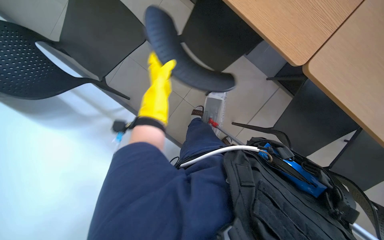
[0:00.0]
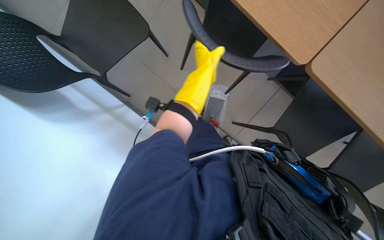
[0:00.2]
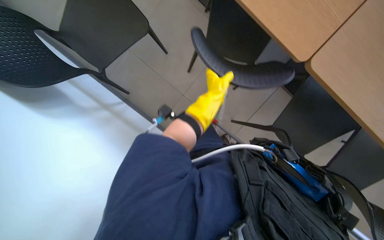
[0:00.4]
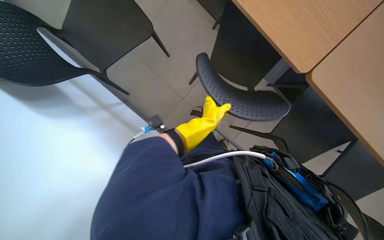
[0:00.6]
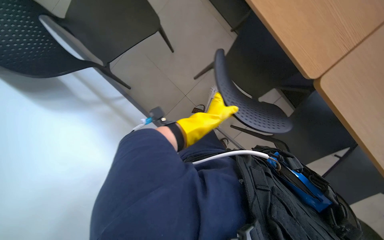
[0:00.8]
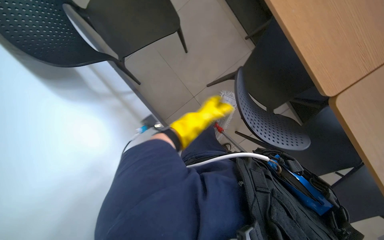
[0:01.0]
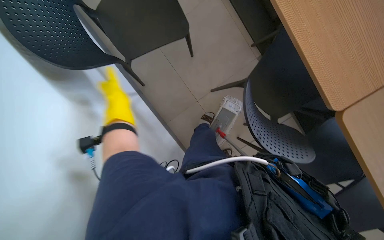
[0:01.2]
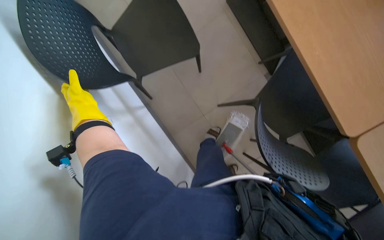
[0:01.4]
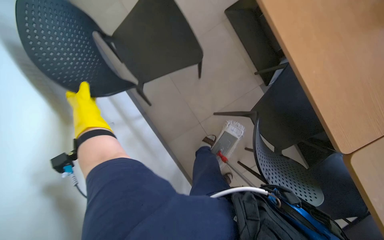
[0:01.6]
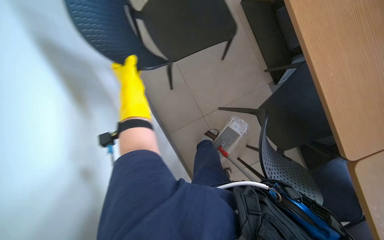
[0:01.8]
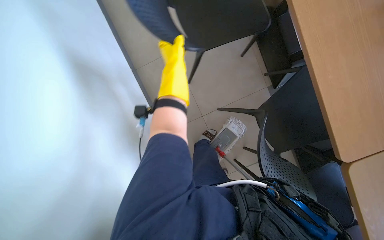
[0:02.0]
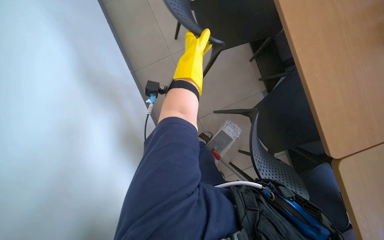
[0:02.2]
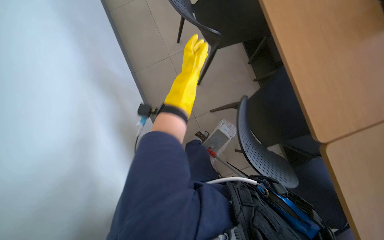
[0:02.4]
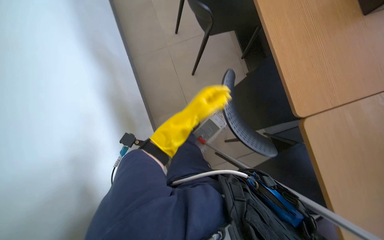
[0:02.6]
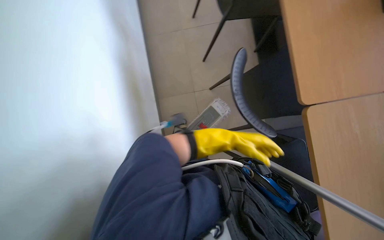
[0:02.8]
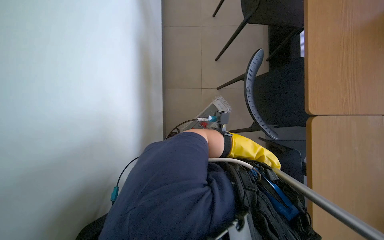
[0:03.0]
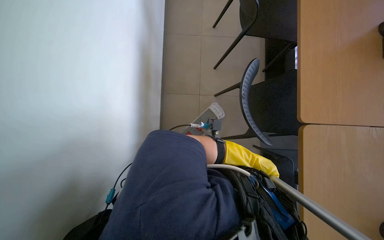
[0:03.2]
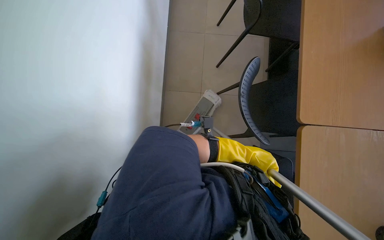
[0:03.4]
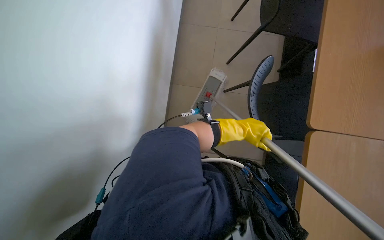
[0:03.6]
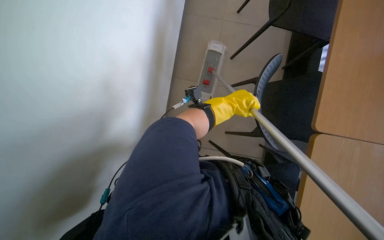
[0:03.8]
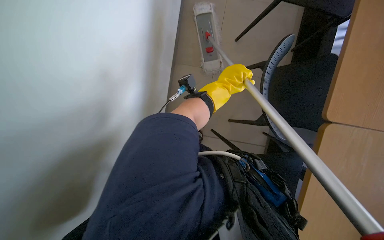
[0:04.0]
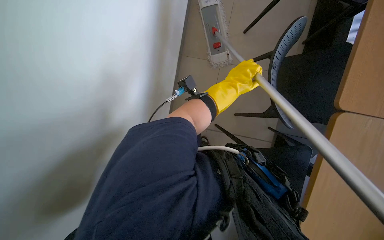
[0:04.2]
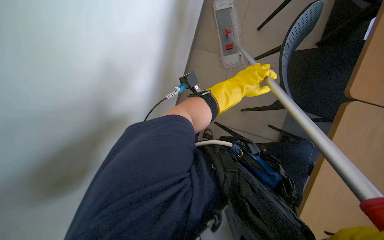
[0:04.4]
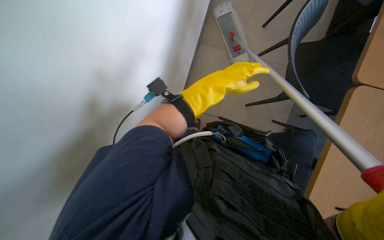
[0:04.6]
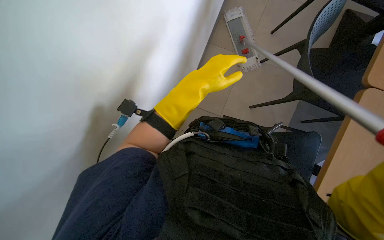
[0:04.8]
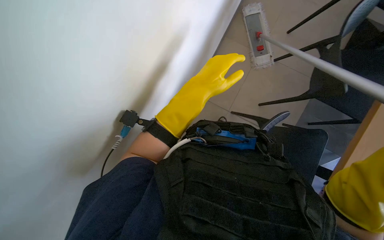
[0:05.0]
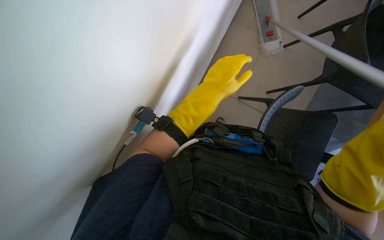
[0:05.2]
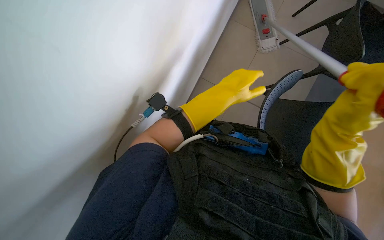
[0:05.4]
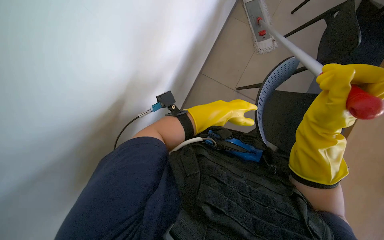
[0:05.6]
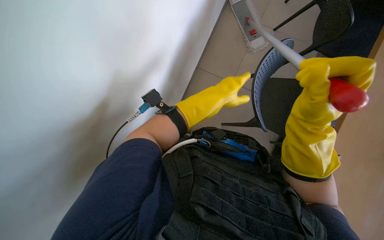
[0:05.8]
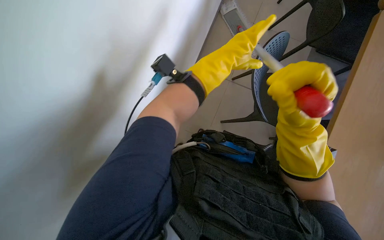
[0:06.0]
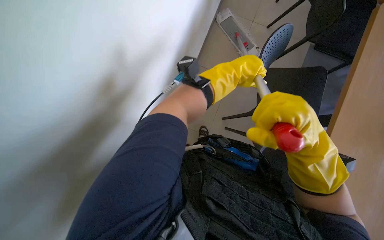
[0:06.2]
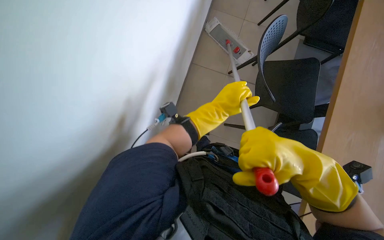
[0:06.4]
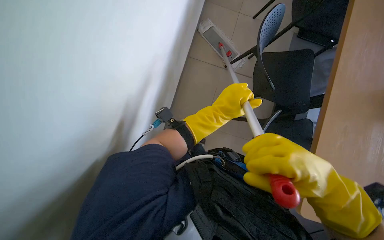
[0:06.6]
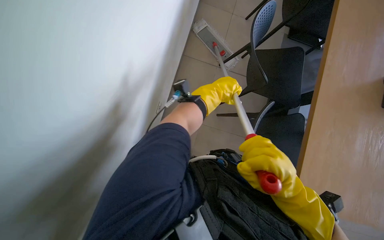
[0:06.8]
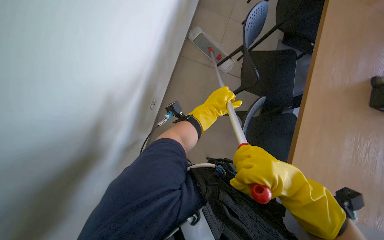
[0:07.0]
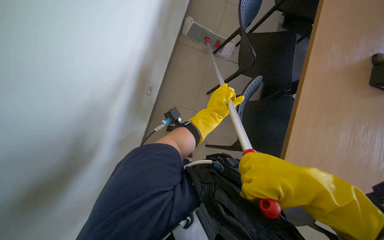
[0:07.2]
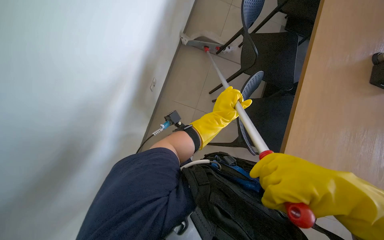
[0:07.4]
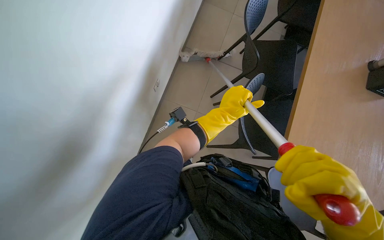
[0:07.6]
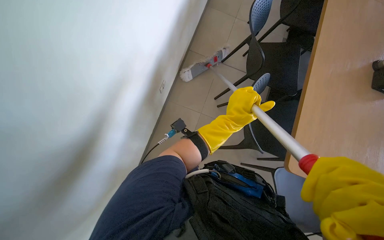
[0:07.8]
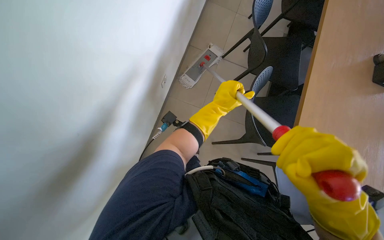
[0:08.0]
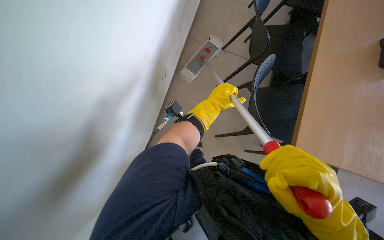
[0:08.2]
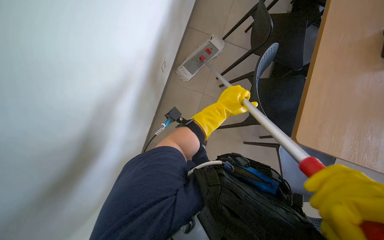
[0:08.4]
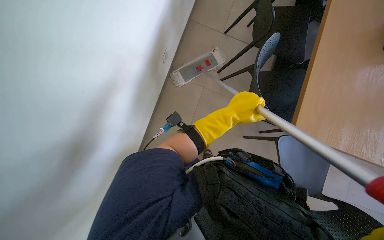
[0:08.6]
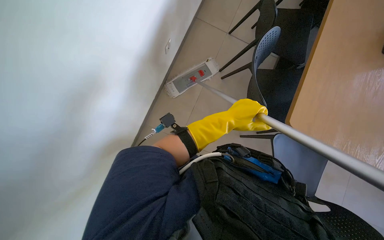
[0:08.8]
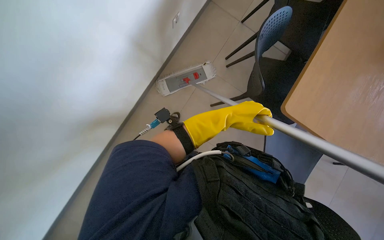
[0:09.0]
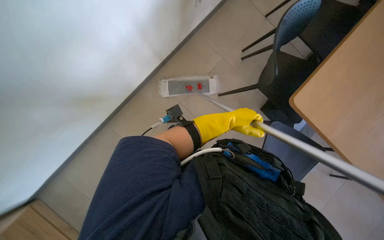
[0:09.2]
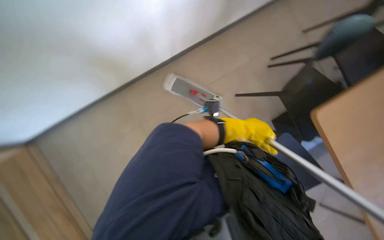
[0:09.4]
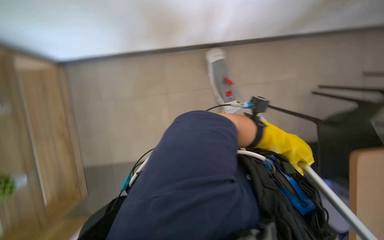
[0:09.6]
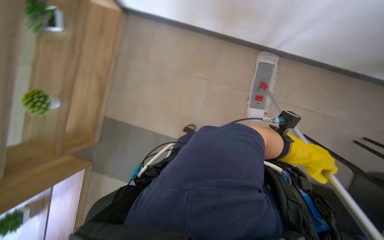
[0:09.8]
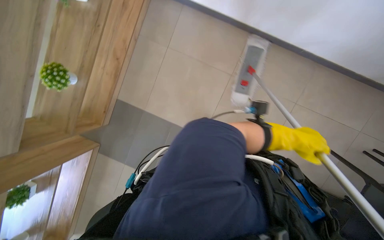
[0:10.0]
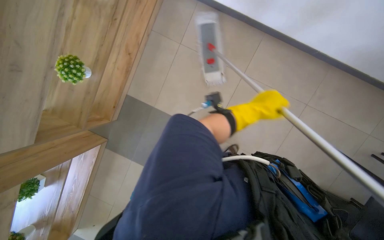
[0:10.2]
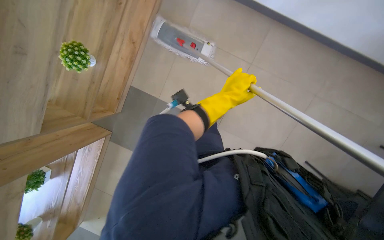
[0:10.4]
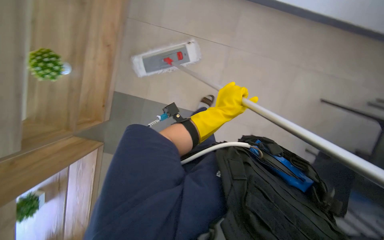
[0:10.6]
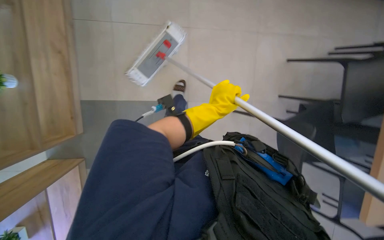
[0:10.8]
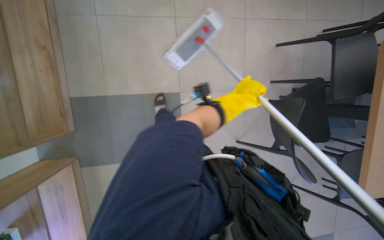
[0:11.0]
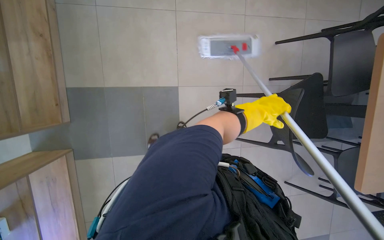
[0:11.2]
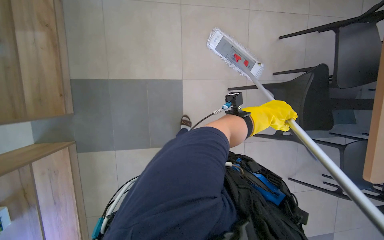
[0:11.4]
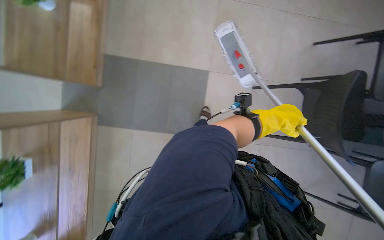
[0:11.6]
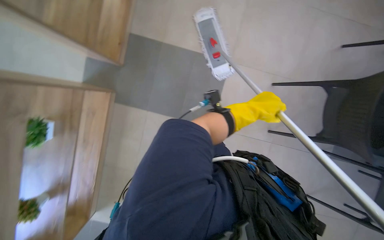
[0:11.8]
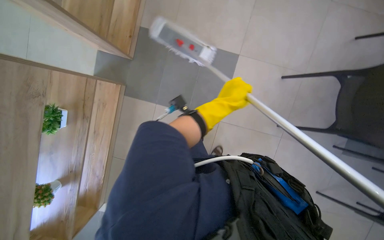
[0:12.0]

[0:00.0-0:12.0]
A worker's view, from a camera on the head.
Job: mopping floor.
The whole recording: Mopping cafeteria floor. The worker mops the cafeteria floor, moving chairs to clear the area.
0:01.6 to 0:03.0: The left hand heads to the right, down the picture and farther from the camera, covering approximately 90 cm.
0:03.0 to 0:04.4: The left hand heads nearer to the camera, up the picture and to the left, covering some 50 cm.
0:04.4 to 0:06.0: The left hand shifts approximately 10 cm nearer to the camera.
0:06.0 to 0:07.6: The right hand is displaced down the picture and nearer to the camera by roughly 25 cm. Meanwhile the left hand is displaced down the picture by approximately 15 cm.
0:09.0 to 0:10.4: The scene turns roughly 30 degrees clockwise in the picture. The left hand travels to the right and back again, some 25 cm each way.
0:10.4 to 0:12.0: The camera is carried about 80 cm.

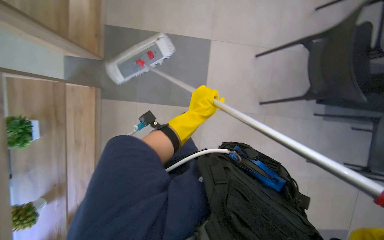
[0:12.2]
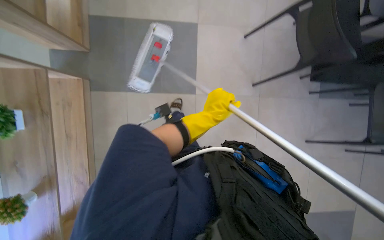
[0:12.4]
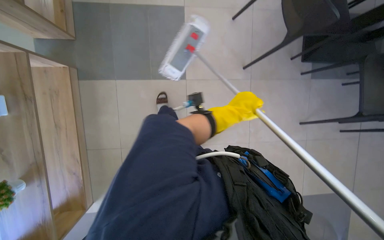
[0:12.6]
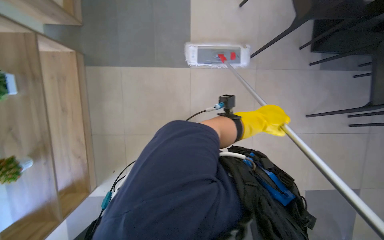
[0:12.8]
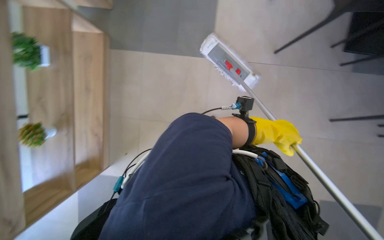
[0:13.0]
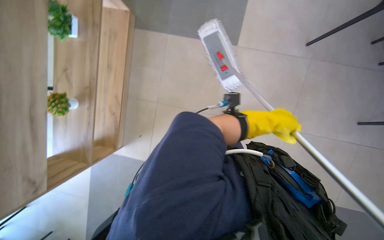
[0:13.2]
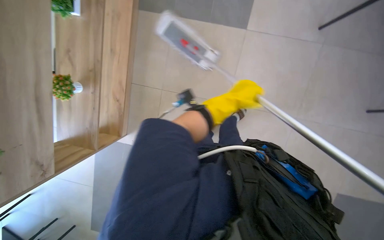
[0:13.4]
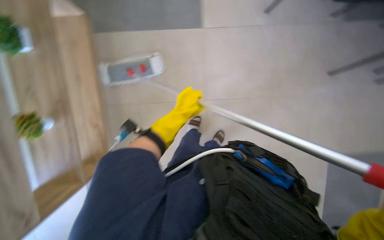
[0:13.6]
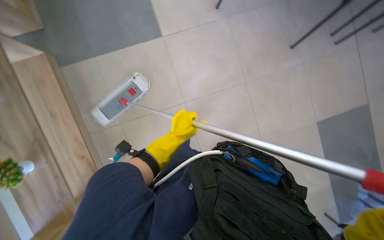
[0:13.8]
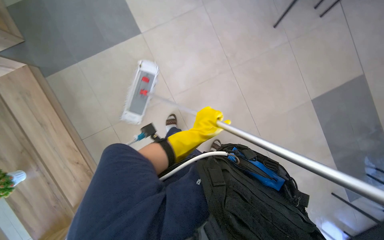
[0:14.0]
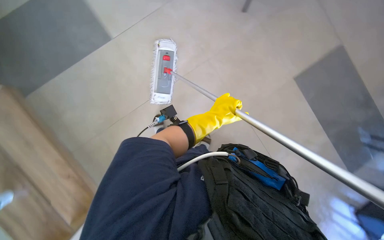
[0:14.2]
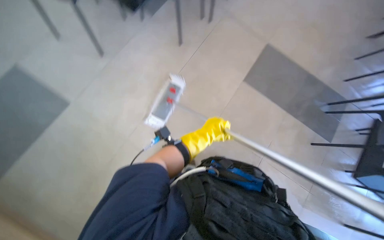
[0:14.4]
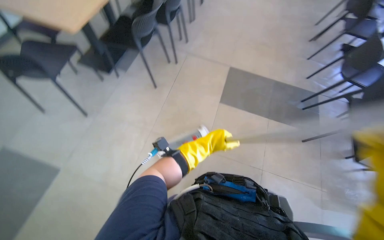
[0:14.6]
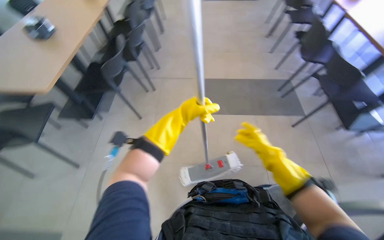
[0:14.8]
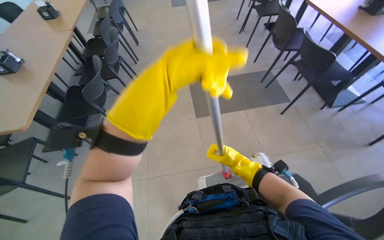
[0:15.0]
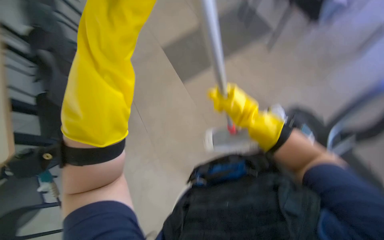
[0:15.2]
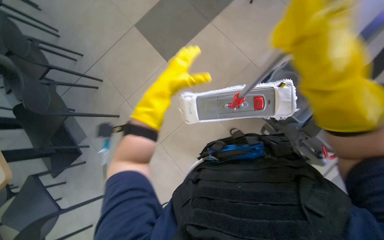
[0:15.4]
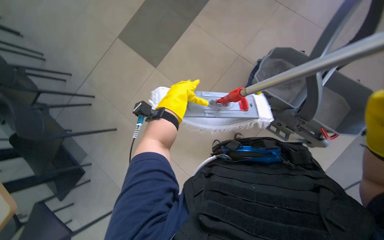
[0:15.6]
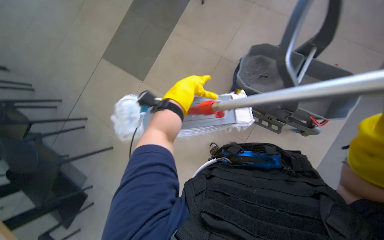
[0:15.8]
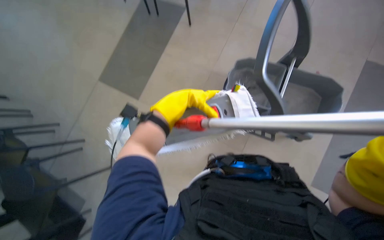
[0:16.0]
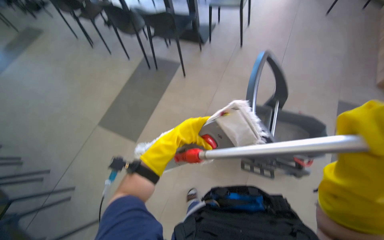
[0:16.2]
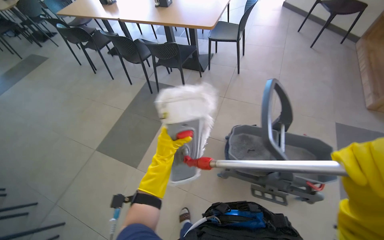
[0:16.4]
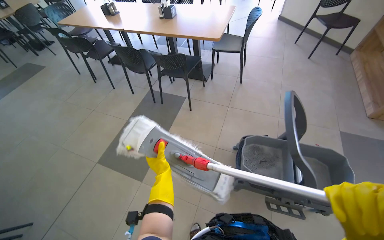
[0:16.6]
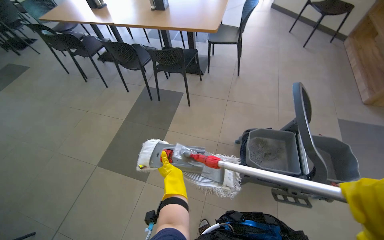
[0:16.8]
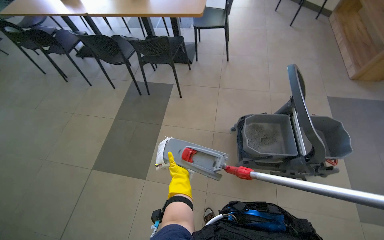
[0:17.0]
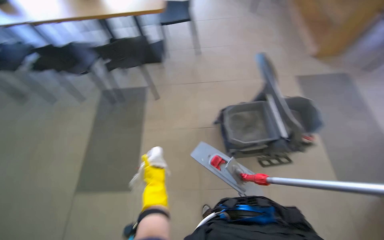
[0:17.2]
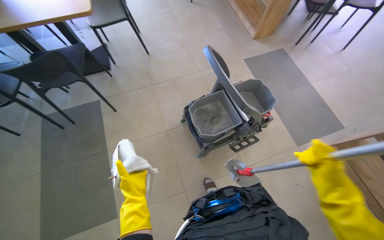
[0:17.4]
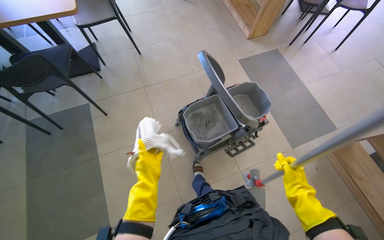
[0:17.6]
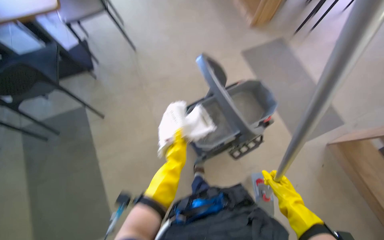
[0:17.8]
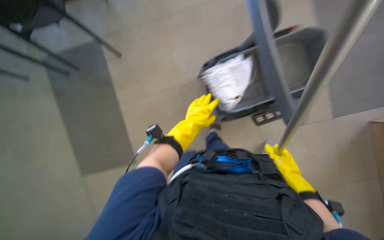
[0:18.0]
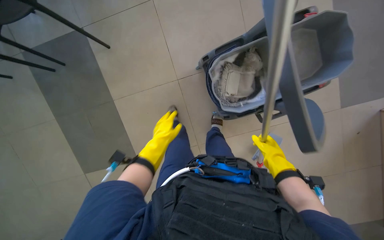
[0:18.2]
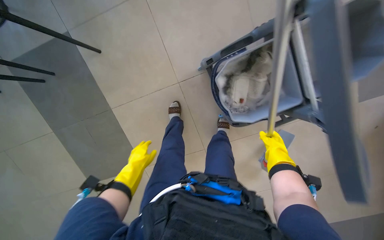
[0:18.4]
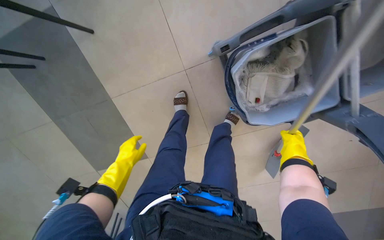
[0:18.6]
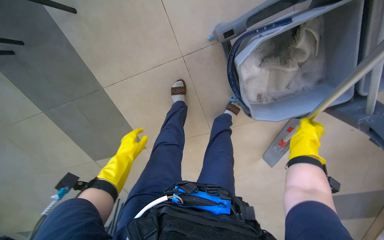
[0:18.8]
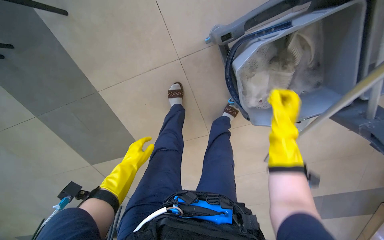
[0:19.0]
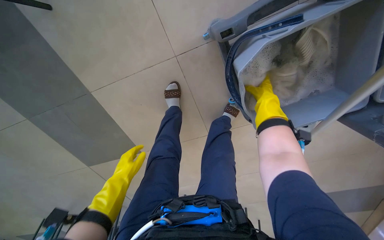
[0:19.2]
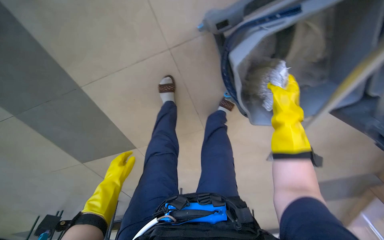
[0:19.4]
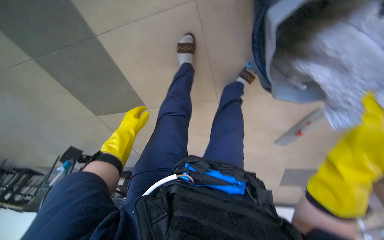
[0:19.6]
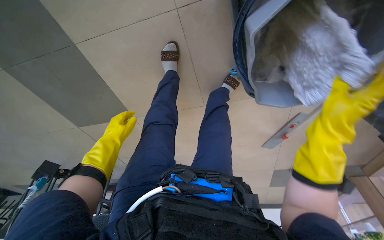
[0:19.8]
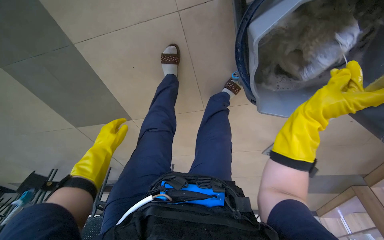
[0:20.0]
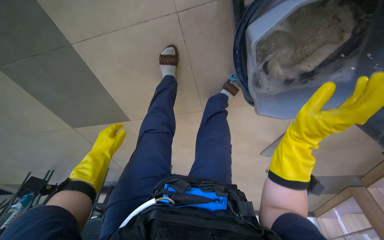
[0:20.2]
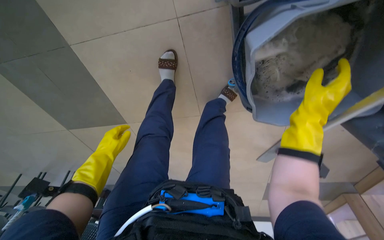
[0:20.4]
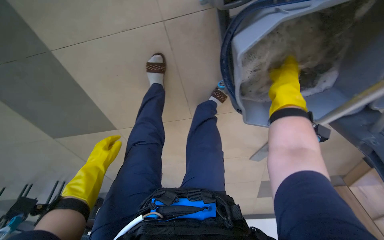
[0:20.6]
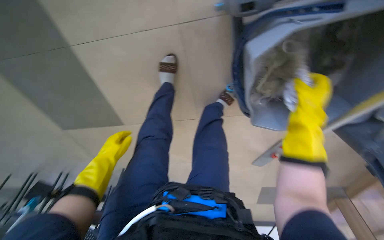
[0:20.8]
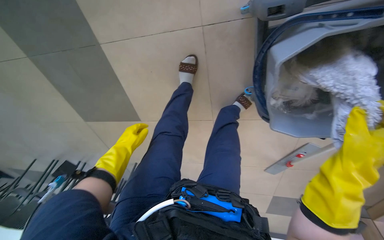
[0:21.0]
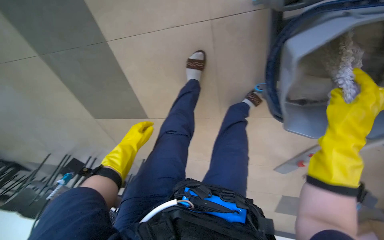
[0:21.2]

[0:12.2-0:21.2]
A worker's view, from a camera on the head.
Job: mopping floor.
The whole recording: Mopping cafeteria floor. The worker mops the cafeteria floor, moving chairs to clear the area.
0:12.2 to 0:13.8: The head travels some 40 cm.
0:13.8 to 0:15.2: Everything in view rotates about 60 degrees counterclockwise.
0:16.6 to 0:18.2: The wearer looks approximately 35 degrees further to the right. The view tips downward by some 30 degrees.
0:18.2 to 0:19.8: The wearer looks approximately 15 degrees further downward. The right hand swings nearer and farther, approximately 30 cm each way, with 2 reversals, while the left hand is displaced to the left by some 15 cm.
0:19.8 to 0:21.2: The right hand reaches about 20 cm up the picture, then returns.
